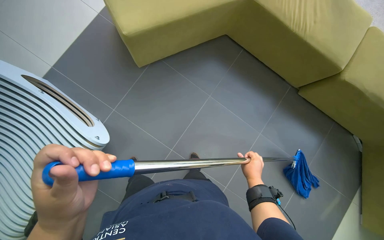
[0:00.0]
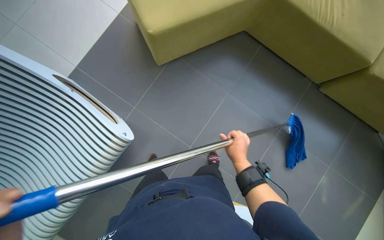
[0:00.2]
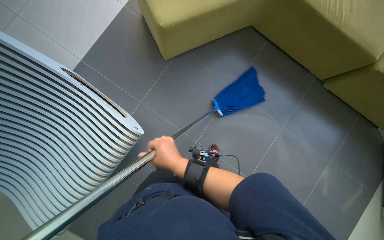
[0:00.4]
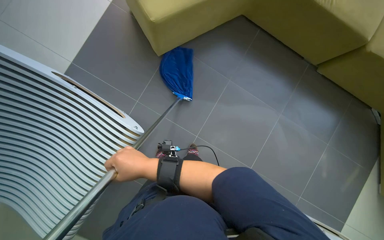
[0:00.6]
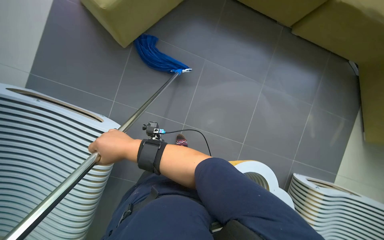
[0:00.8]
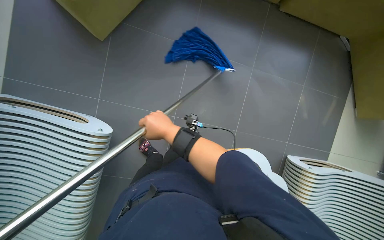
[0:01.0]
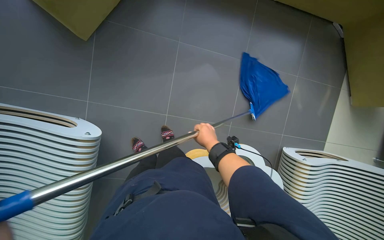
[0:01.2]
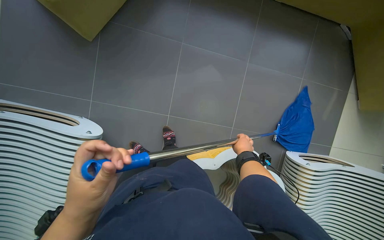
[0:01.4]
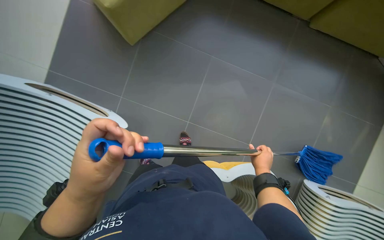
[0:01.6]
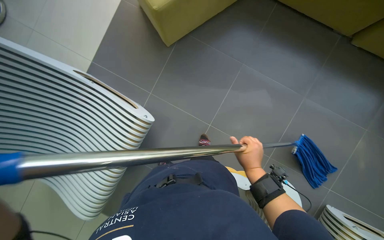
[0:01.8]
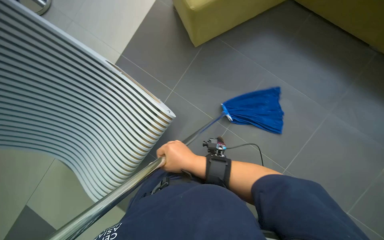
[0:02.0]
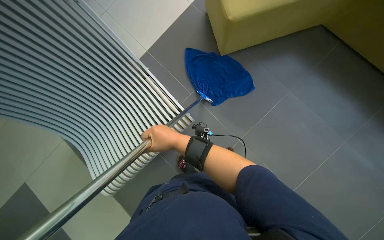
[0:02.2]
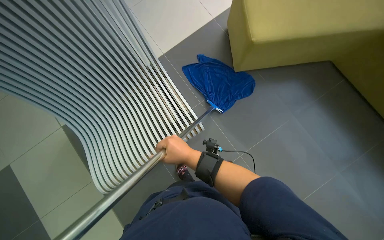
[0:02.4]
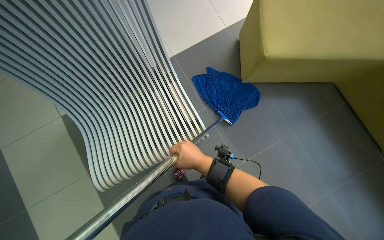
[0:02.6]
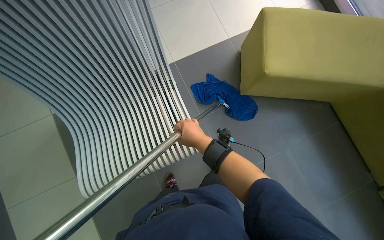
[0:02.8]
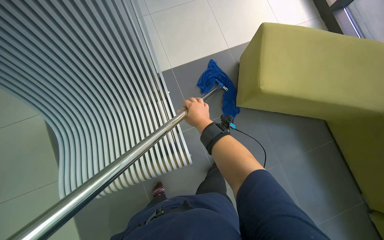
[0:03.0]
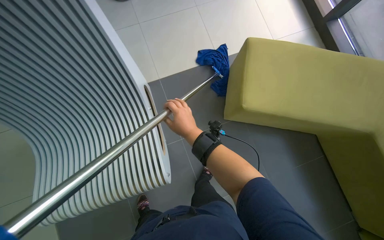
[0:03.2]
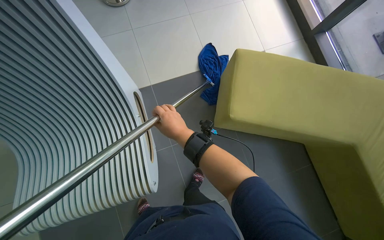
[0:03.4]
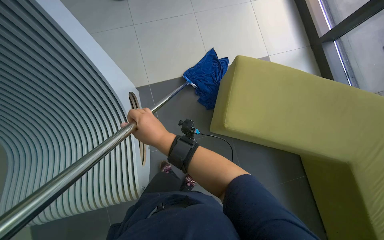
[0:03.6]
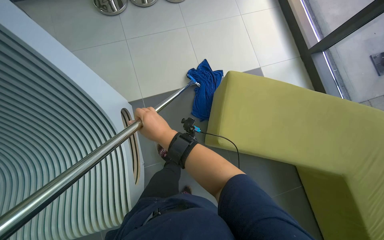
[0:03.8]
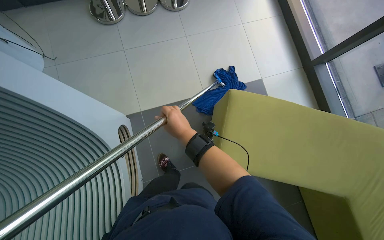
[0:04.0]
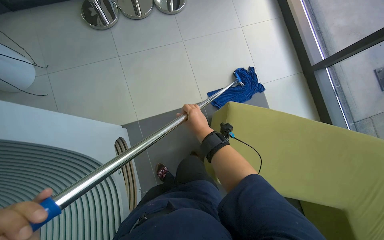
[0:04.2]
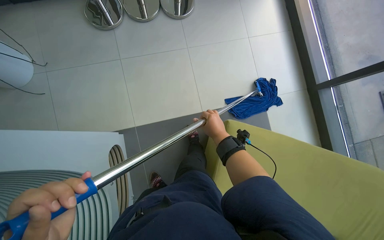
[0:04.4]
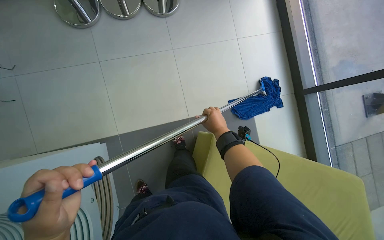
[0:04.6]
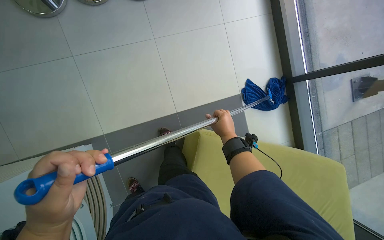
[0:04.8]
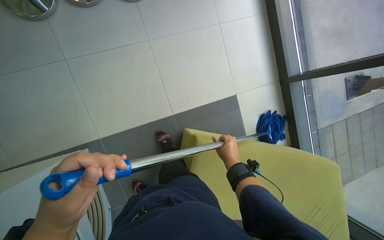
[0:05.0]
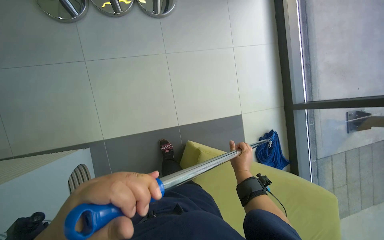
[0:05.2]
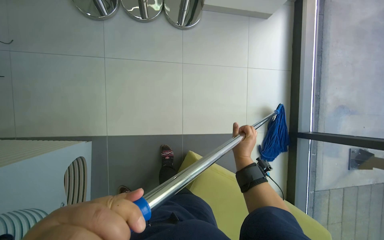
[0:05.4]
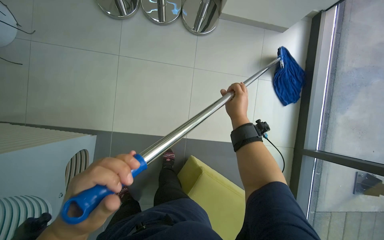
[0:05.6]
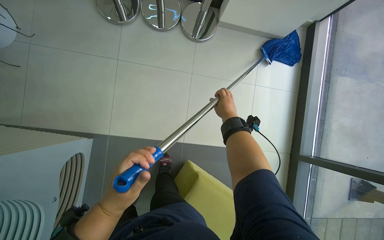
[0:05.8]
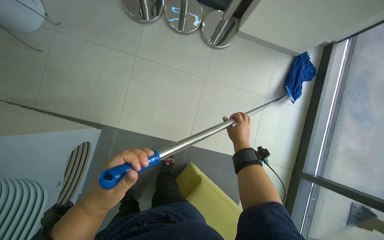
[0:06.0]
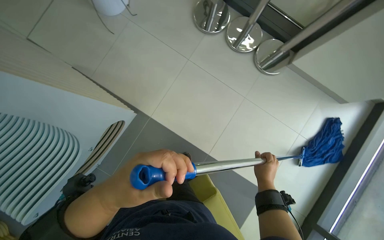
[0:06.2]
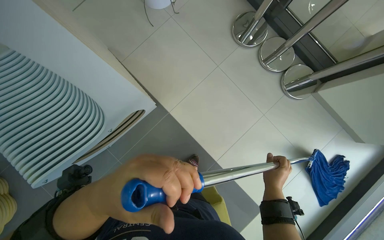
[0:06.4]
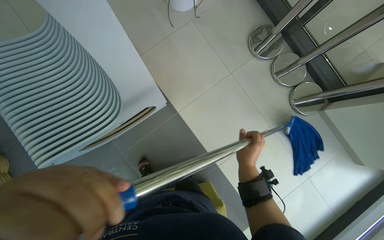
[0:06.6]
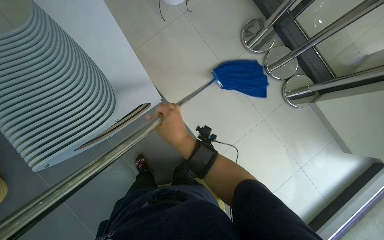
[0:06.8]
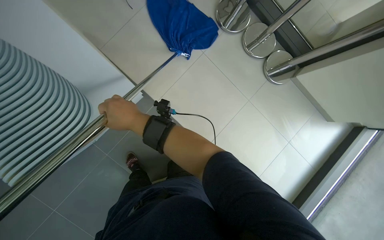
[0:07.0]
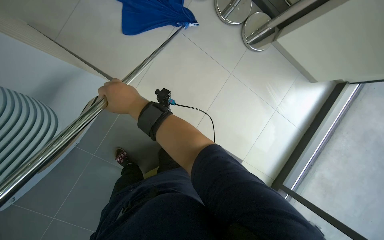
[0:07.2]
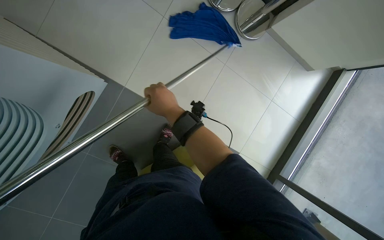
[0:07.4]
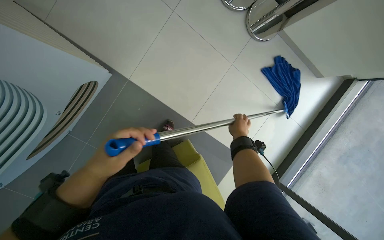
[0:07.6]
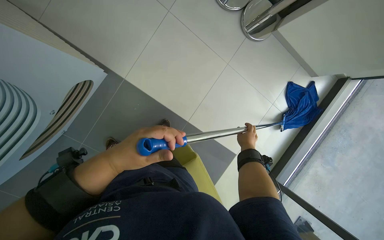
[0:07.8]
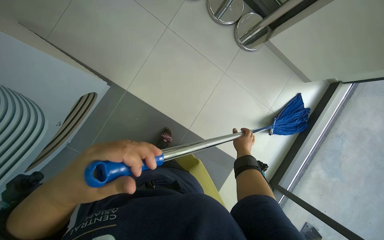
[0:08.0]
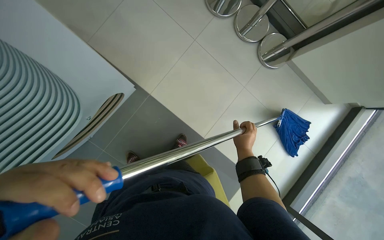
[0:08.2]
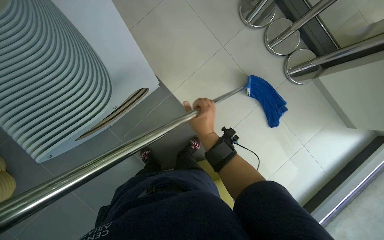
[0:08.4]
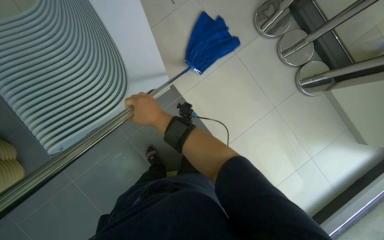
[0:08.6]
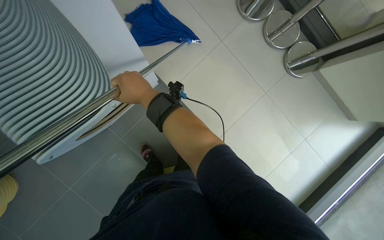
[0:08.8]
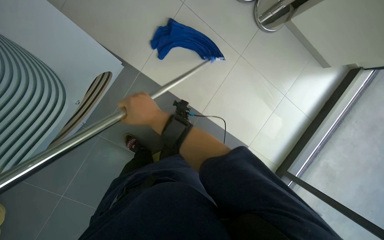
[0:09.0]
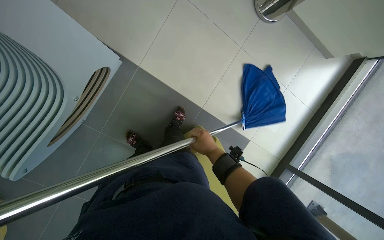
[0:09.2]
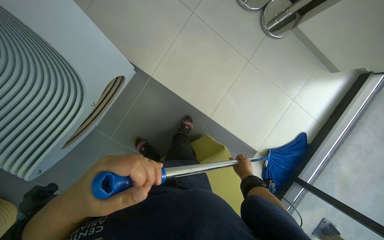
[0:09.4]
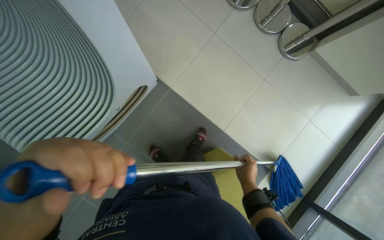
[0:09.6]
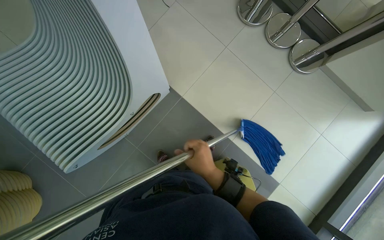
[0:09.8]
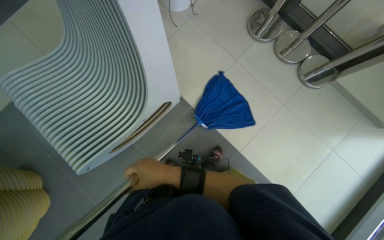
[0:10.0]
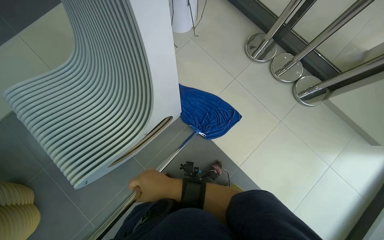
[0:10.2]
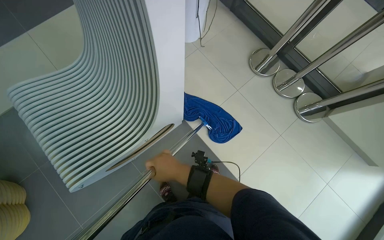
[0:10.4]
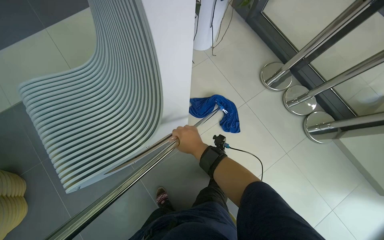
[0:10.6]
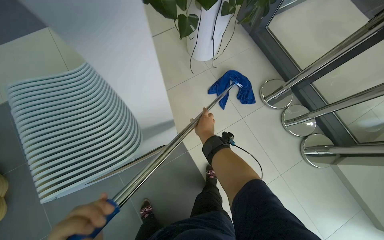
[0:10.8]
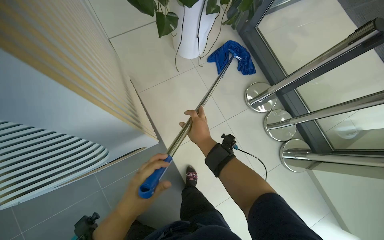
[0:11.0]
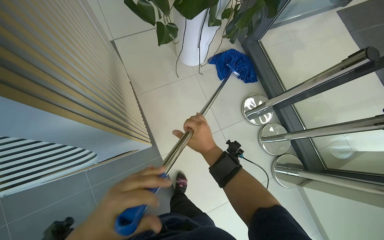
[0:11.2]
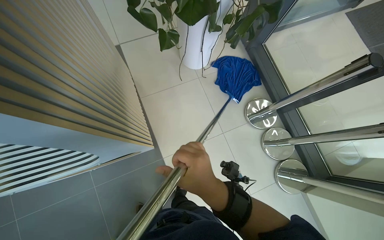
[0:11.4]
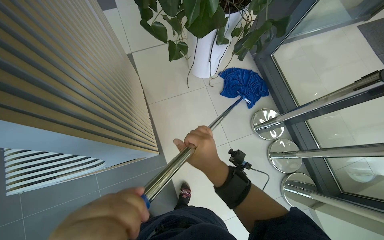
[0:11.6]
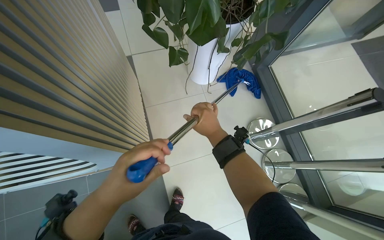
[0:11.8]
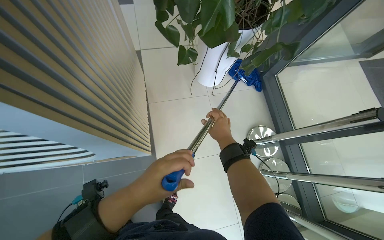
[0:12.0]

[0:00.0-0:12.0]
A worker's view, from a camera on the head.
Job: mopping floor.
The whole recording: Mopping reception area floor. The worker mops the tiled floor in the reception area.
0:00.0 to 0:01.6: The right hand travels to the left and back again, about 50 cm each way.
0:01.6 to 0:03.0: The right hand heads to the left and up the picture, covering roughly 35 cm.
0:04.4 to 0:06.0: Everything in view rotates about 25 degrees clockwise.
0:09.0 to 0:10.4: The wearer looks about 25 degrees further upward. The right hand moves approximately 25 cm to the right and comes back.
0:10.4 to 0:12.0: The head travels roughly 40 cm. The scene rotates clockwise by approximately 30 degrees.

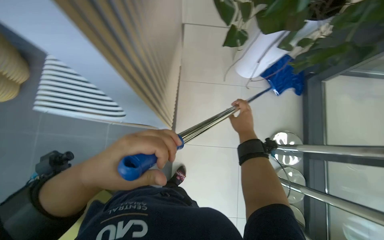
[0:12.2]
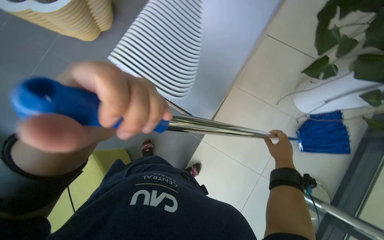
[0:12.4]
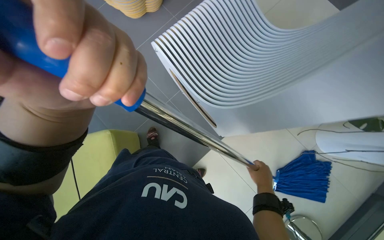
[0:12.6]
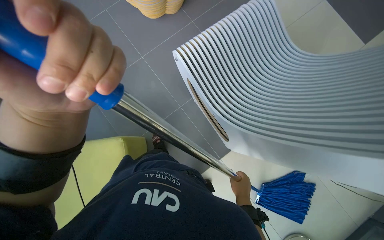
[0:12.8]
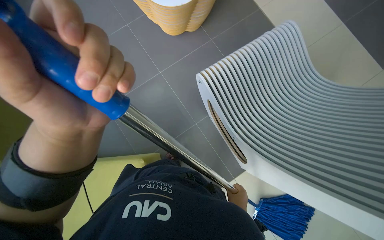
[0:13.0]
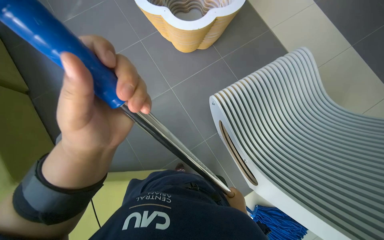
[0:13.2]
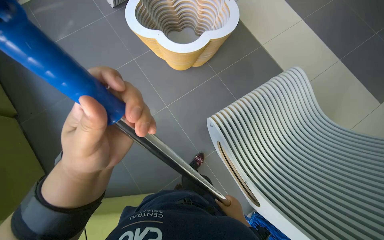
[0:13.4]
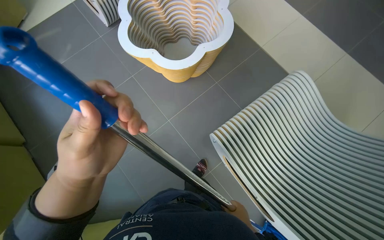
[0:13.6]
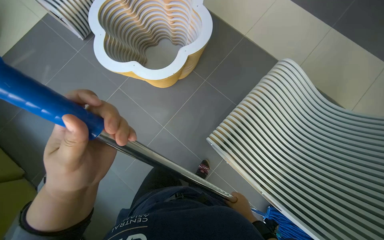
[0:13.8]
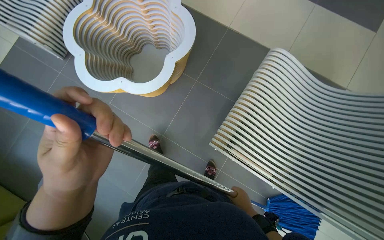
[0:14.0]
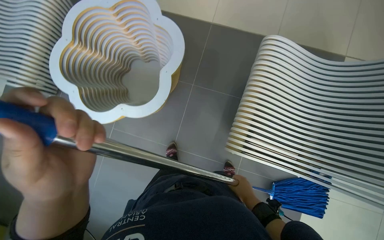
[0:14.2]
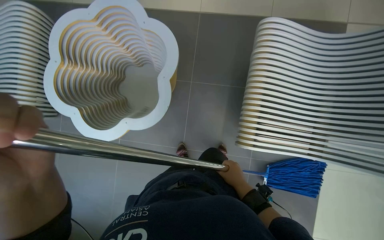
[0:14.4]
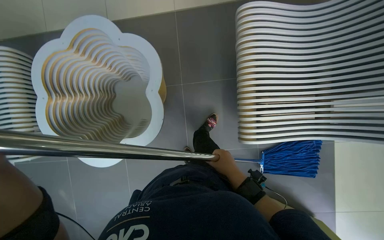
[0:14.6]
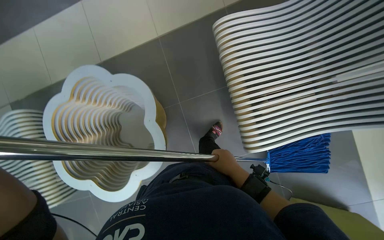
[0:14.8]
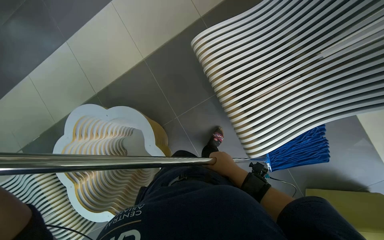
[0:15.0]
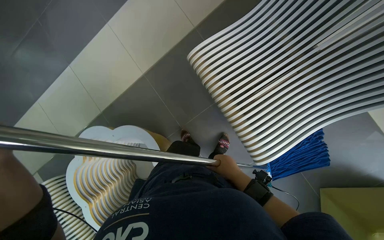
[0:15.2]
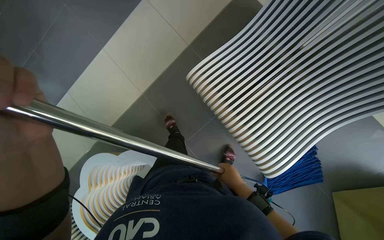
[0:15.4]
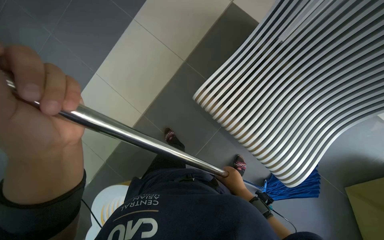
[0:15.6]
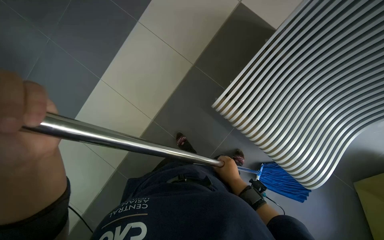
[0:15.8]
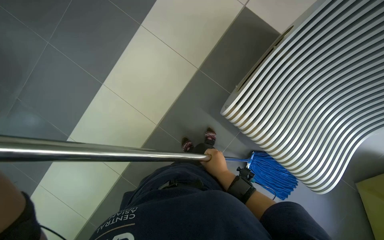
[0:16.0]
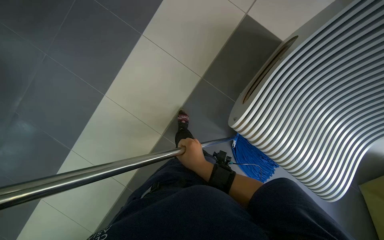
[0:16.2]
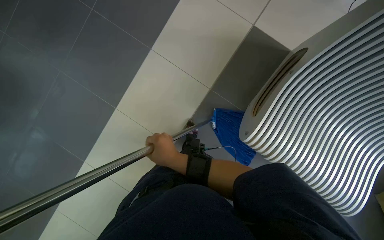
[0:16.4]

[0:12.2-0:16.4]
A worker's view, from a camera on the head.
Job: mopping floor.
The whole recording: Mopping reception area floor. The worker mops the tiled floor in the reception area.
0:13.6 to 0:15.0: The camera travels about 50 cm. The scene turns approximately 80 degrees counterclockwise in the picture.

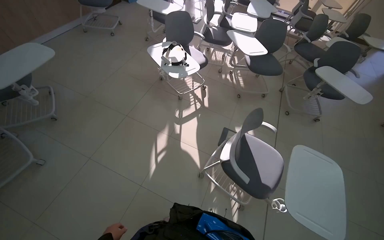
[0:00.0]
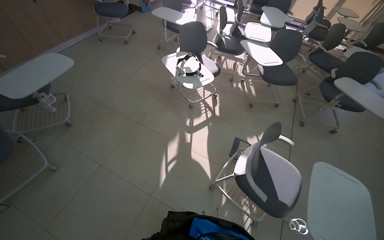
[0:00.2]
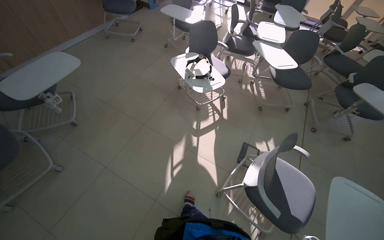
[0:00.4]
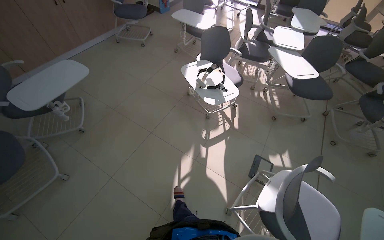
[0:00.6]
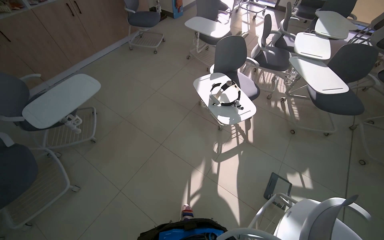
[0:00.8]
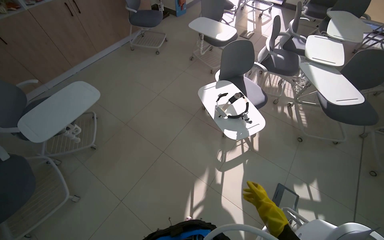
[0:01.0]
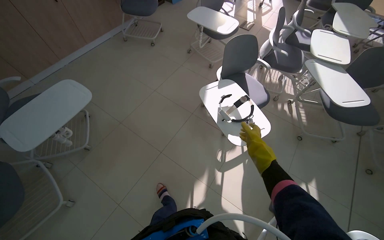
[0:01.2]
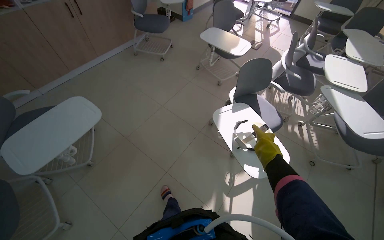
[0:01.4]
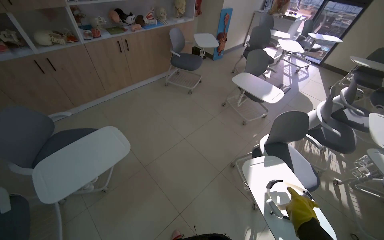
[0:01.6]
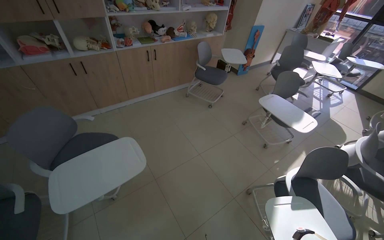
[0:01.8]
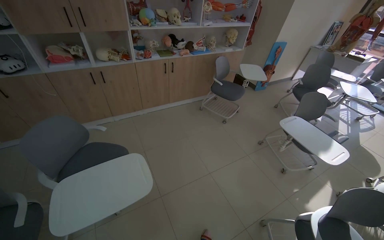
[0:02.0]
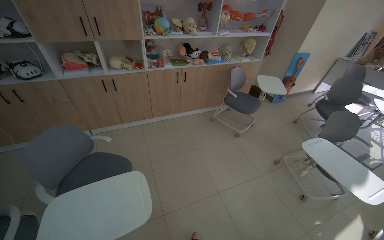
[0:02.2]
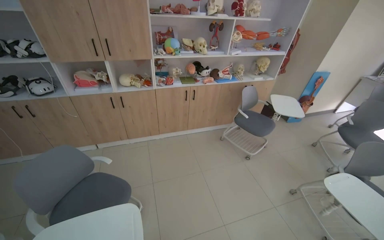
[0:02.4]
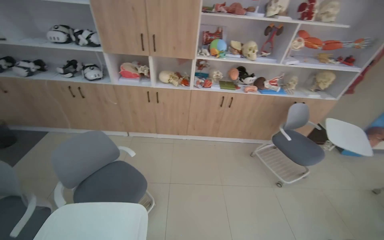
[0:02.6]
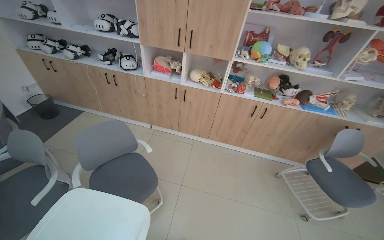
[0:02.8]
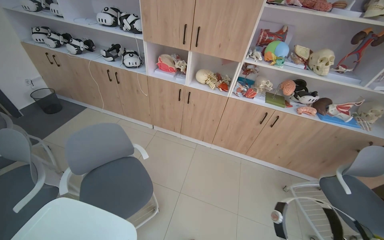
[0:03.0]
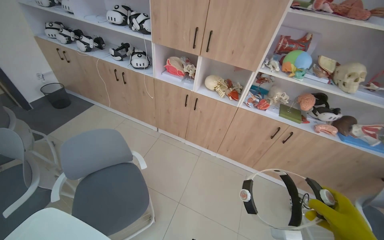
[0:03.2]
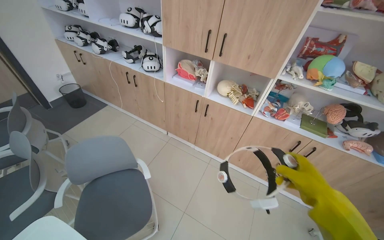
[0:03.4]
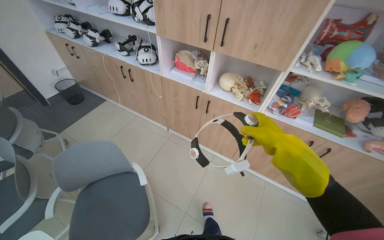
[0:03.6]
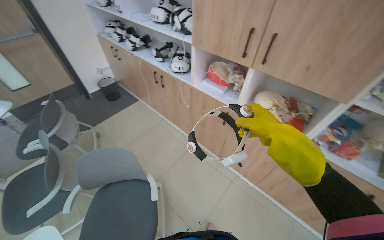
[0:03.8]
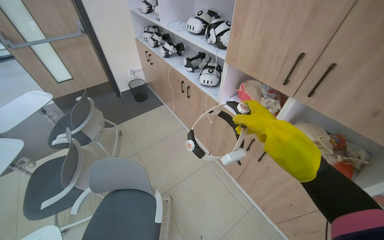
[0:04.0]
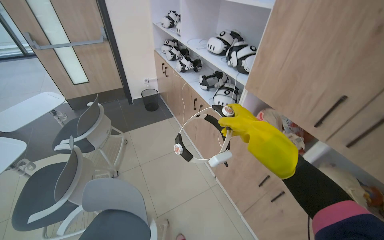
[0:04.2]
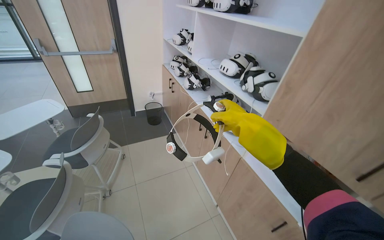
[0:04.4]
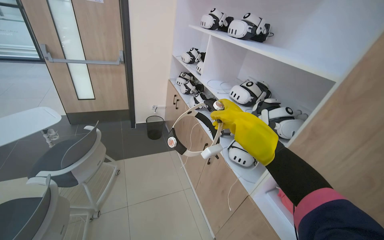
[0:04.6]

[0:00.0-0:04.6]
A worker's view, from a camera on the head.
Job: organizing items.
The whole recording: Organizing classroom furniture and items. The worker organizes the classroom by adjusting chairs, placing items on shelves, and repositioning a skeleton model.
0:00.0 to 0:01.6: The head travels approximately 90 cm. The head rotates approximately 25 degrees to the left.
0:01.6 to 0:03.0: The wearer moves about 80 cm. The head rotates about 60 degrees to the left.
0:03.0 to 0:04.6: The wearer moves about 90 cm. The head turns to the left by some 50 degrees.
